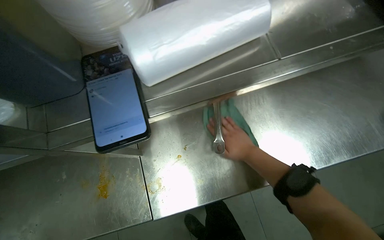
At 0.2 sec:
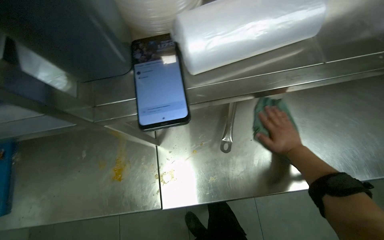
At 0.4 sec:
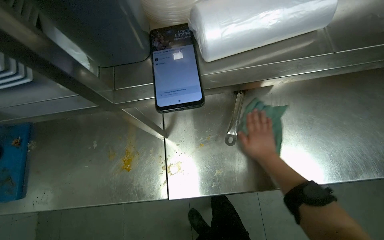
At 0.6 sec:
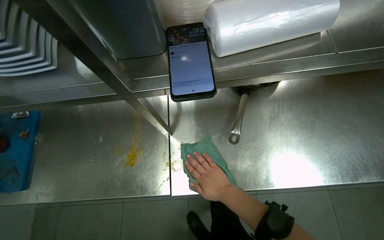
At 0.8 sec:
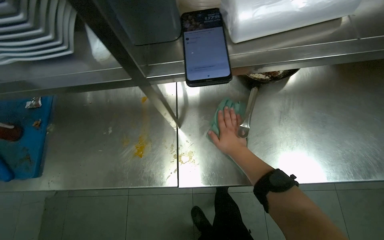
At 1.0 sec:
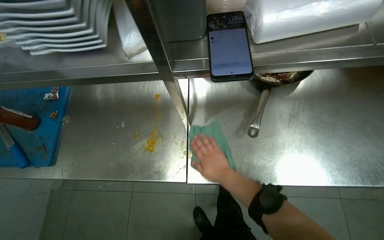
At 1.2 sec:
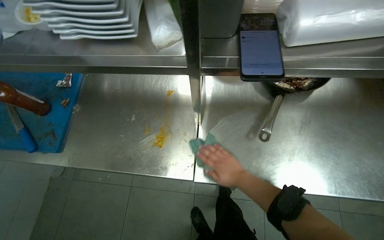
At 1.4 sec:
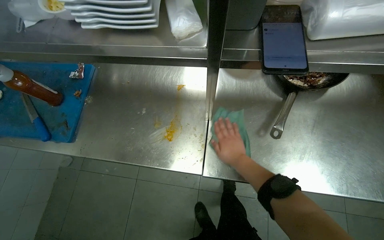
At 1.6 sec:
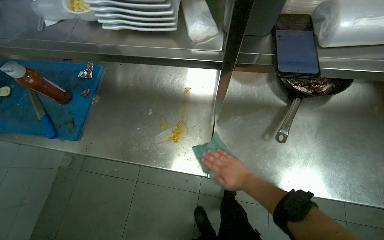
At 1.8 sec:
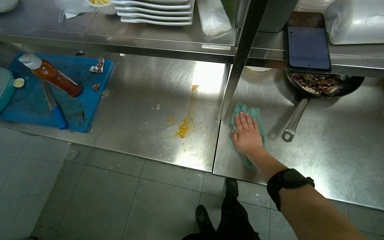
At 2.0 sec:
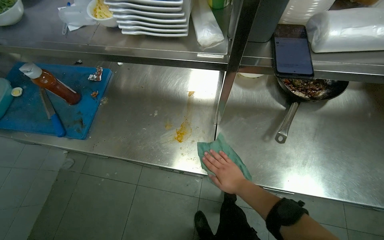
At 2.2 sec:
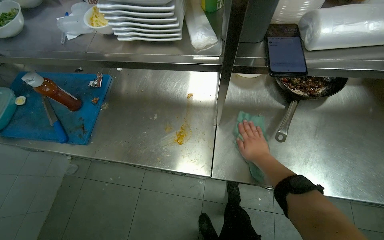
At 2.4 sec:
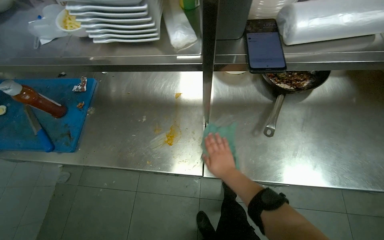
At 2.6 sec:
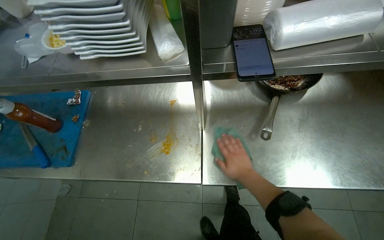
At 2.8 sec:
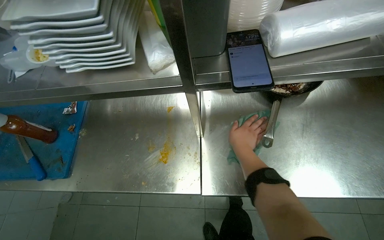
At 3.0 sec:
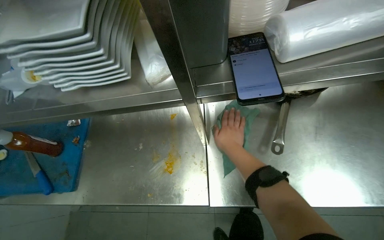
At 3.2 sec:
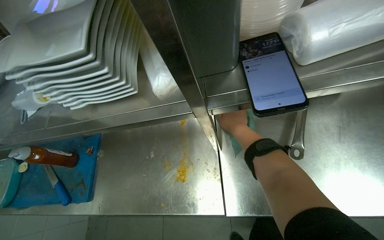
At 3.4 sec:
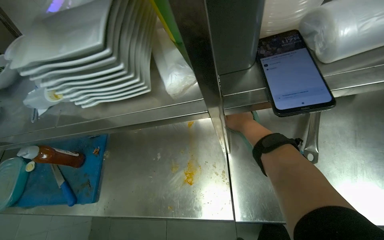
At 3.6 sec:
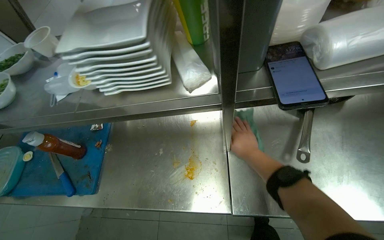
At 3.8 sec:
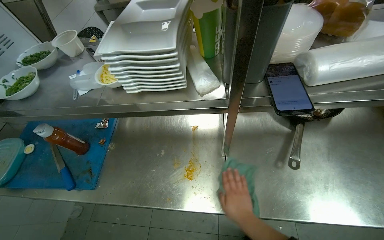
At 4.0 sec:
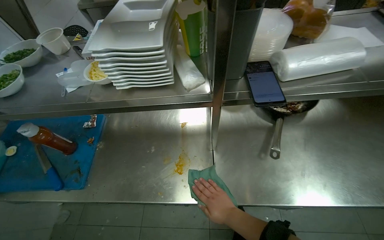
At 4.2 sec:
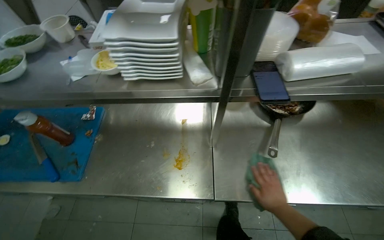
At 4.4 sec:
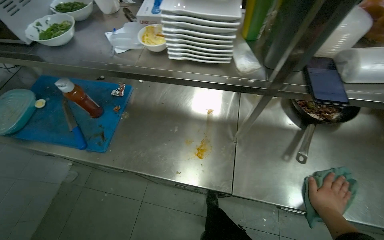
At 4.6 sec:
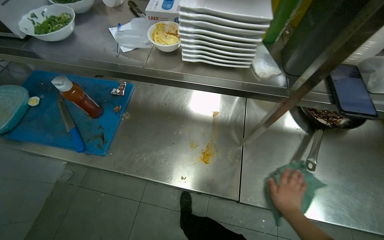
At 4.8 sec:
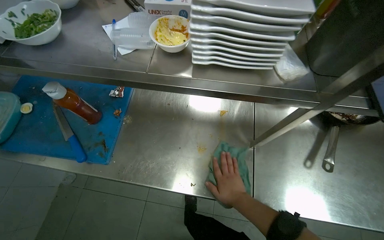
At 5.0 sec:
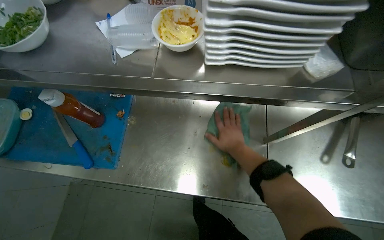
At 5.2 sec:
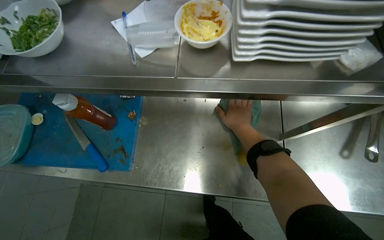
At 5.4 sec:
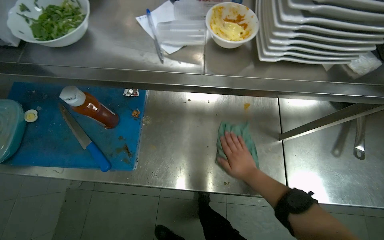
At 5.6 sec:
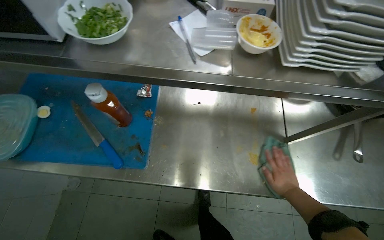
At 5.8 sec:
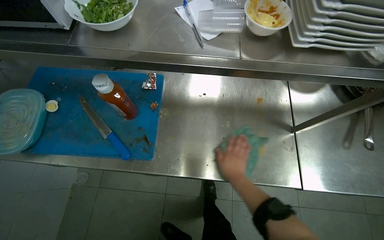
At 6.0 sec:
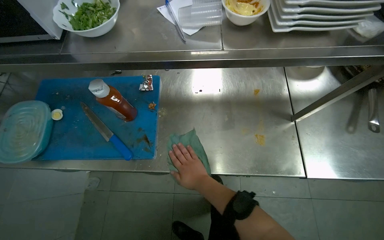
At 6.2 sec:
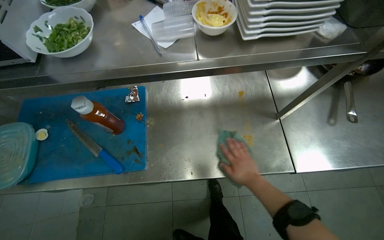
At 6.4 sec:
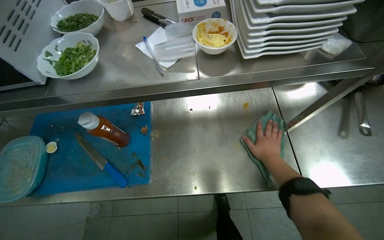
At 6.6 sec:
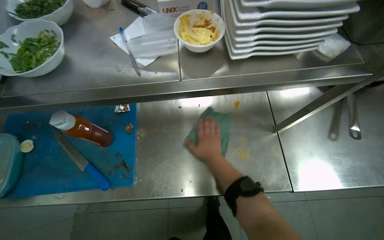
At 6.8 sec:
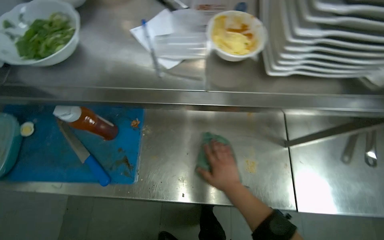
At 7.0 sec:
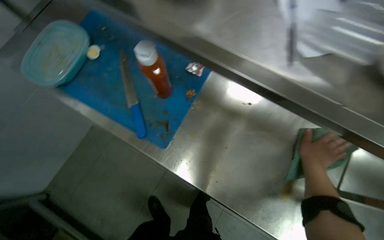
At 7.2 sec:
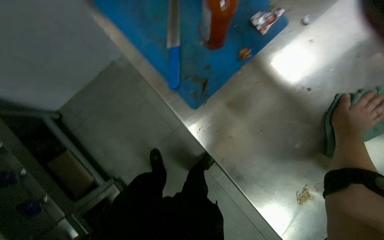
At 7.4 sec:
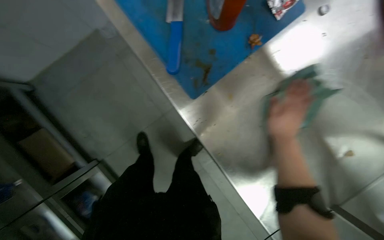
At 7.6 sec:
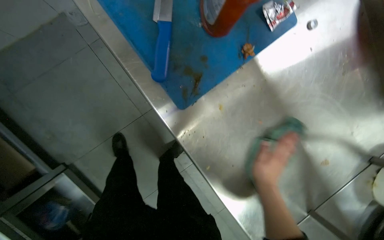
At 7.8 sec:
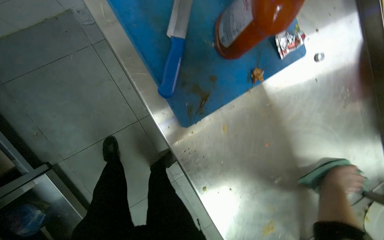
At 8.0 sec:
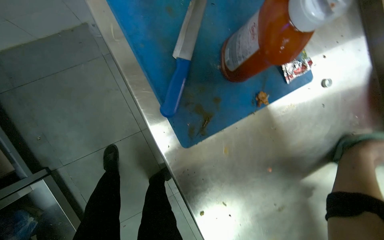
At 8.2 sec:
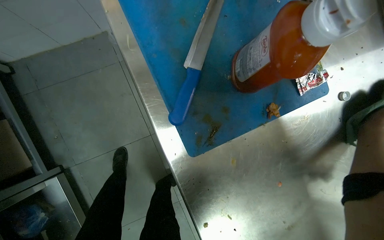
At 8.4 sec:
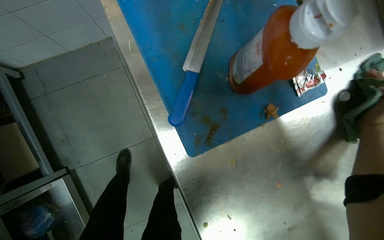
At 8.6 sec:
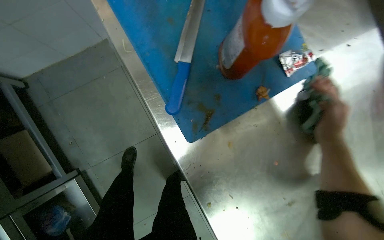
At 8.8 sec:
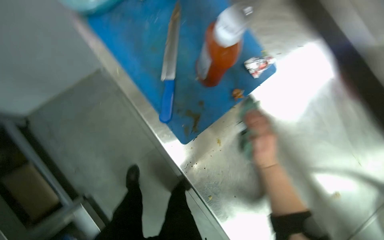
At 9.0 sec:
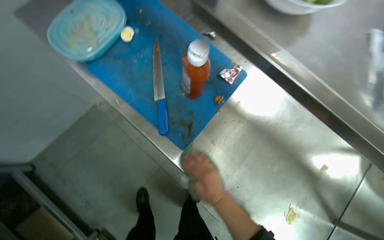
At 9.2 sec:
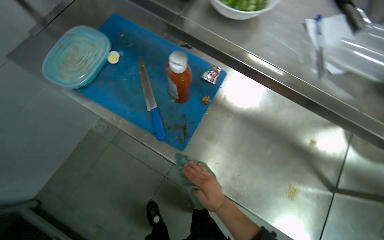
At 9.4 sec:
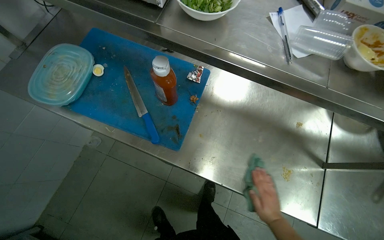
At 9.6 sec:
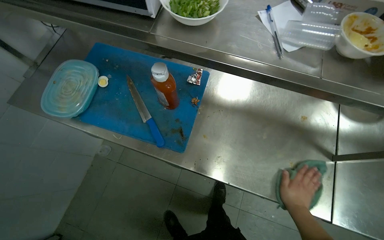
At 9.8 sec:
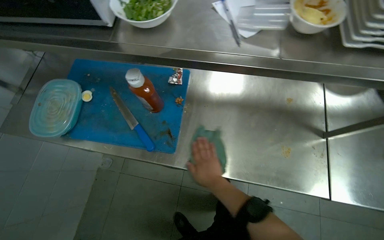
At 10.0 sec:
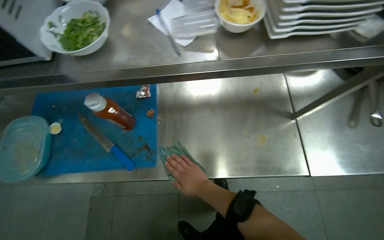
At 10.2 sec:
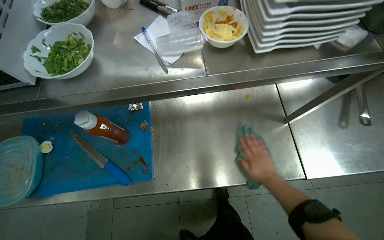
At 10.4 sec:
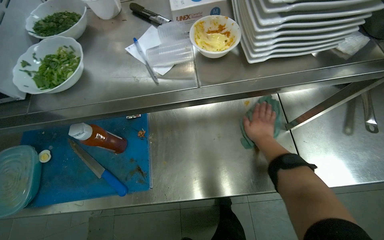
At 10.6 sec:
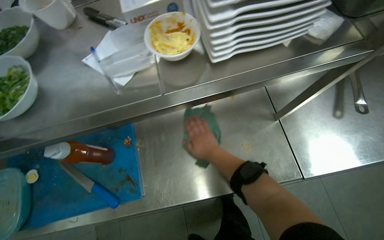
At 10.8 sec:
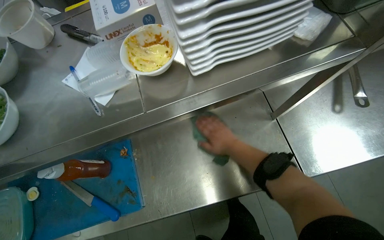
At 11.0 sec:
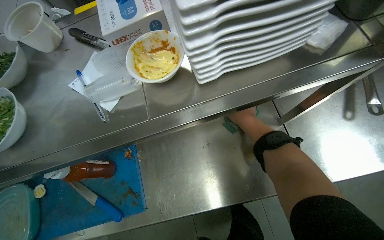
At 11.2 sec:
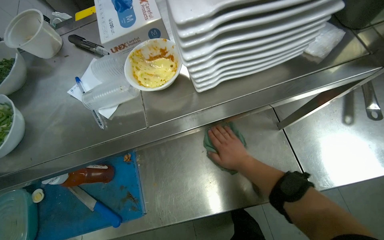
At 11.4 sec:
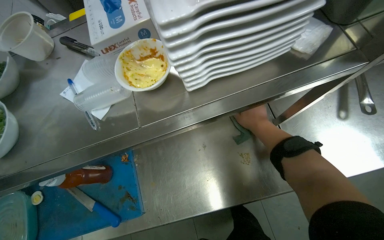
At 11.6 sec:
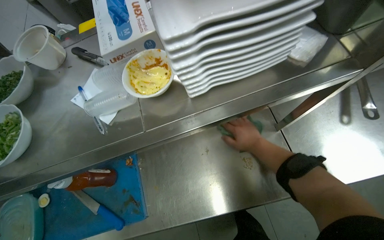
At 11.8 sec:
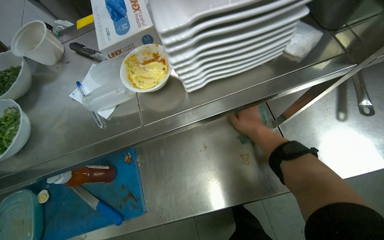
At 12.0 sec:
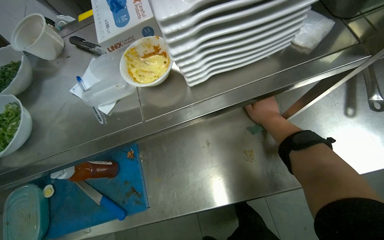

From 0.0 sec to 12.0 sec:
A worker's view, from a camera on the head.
Job: cleaning kitchen.
The whole recording: Wiping kitchen counter. The worker wipes the stainless steel kitchen counter with a green cloth.
From 0.0 sec to 1.6 sec: The right hand is displaced down the picture by some 15 cm, and moves some 5 cm to the right and comes back.
From 1.6 sec to 3.0 sec: The right hand goes up and down the picture, approximately 10 cm each way, reversing 2 times.
From 3.0 sec to 4.4 sec: The right hand shifts approximately 25 cm to the right and down the picture.
From 4.4 sec to 6.0 sec: The right hand moves left and right over approximately 40 cm, changing direction 2 times.
From 6.0 sec to 7.6 sec: The camera pitches downward, by approximately 30 degrees. Everything in view rotates approximately 50 degrees clockwise.
From 7.6 sec to 9.0 sec: The view tips upward by approximately 20 degrees.
From 9.0 sec to 10.4 sec: The scene turns roughly 50 degrees counterclockwise in the picture.
From 10.4 sec to 12.0 sec: The right hand reaches about 10 cm to the left, then returns.

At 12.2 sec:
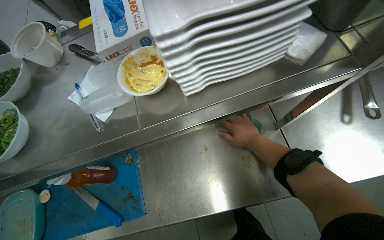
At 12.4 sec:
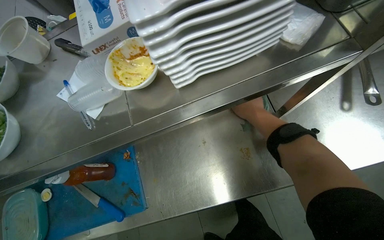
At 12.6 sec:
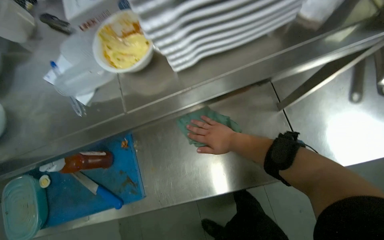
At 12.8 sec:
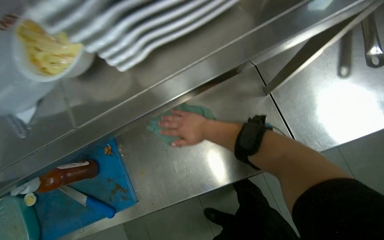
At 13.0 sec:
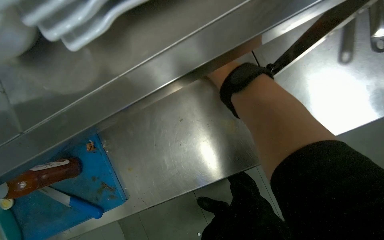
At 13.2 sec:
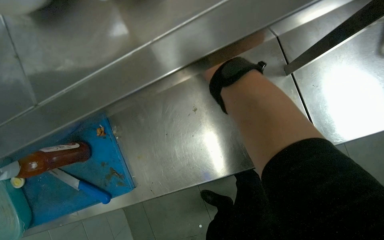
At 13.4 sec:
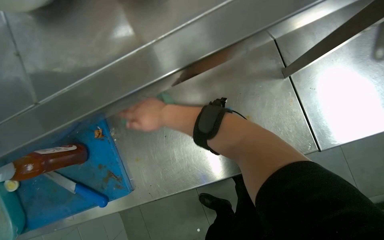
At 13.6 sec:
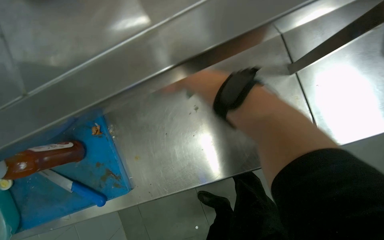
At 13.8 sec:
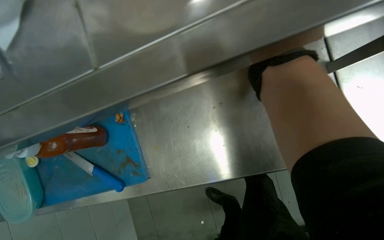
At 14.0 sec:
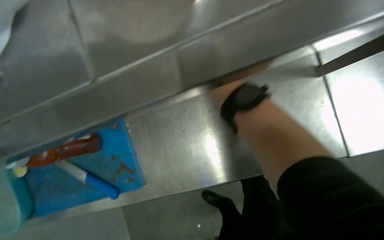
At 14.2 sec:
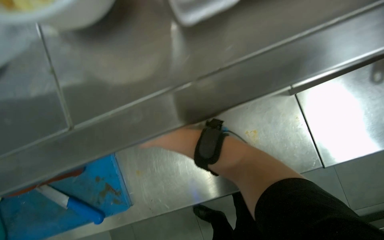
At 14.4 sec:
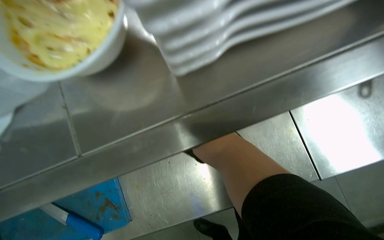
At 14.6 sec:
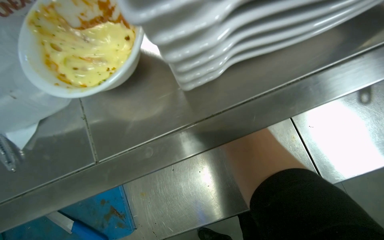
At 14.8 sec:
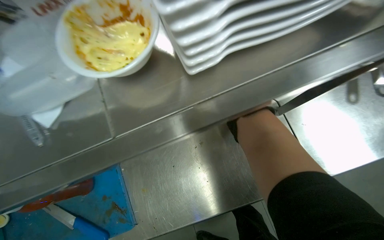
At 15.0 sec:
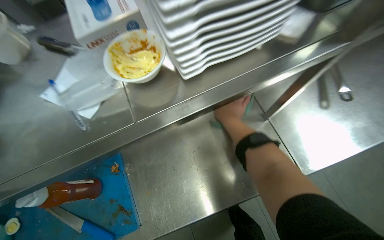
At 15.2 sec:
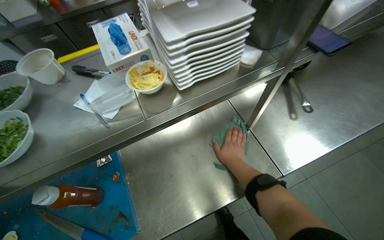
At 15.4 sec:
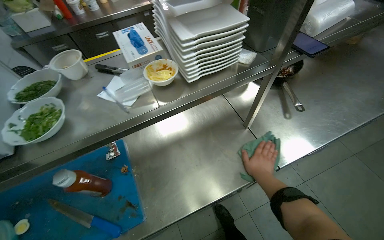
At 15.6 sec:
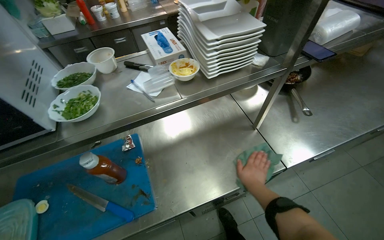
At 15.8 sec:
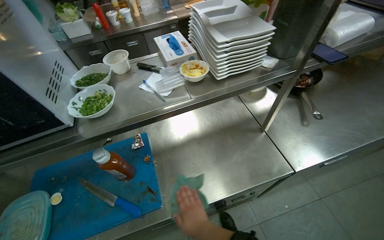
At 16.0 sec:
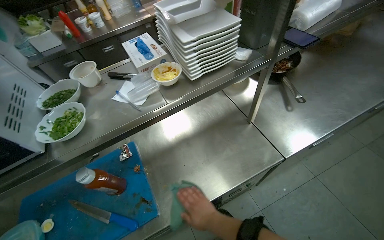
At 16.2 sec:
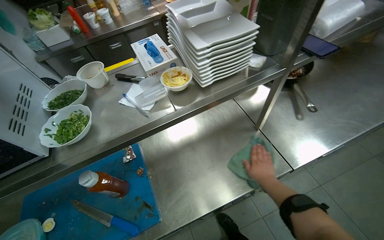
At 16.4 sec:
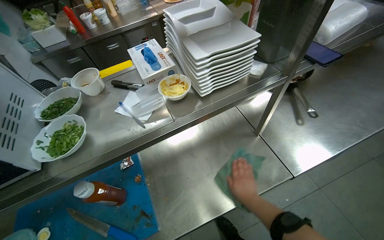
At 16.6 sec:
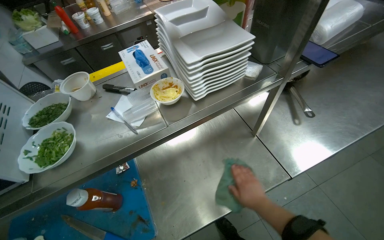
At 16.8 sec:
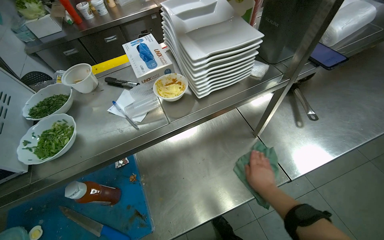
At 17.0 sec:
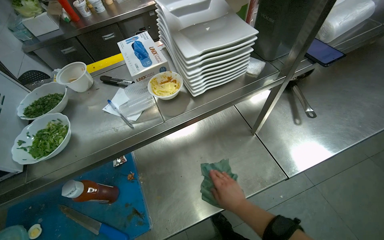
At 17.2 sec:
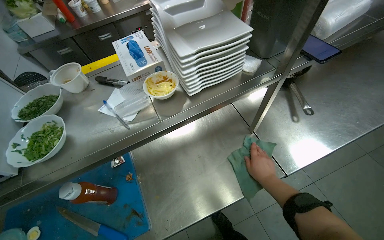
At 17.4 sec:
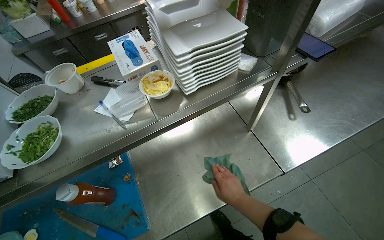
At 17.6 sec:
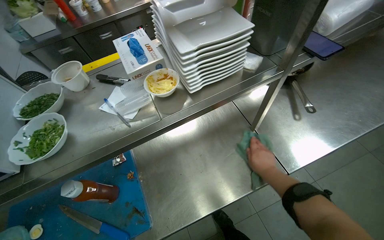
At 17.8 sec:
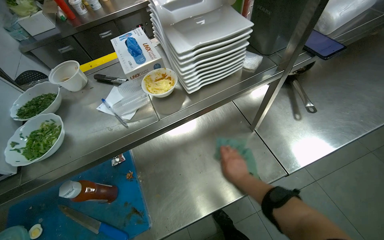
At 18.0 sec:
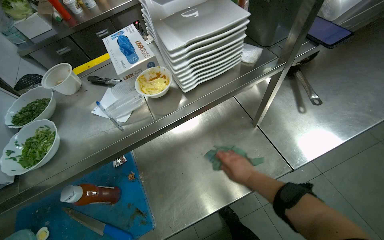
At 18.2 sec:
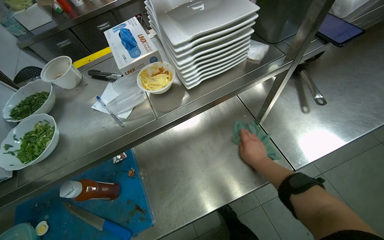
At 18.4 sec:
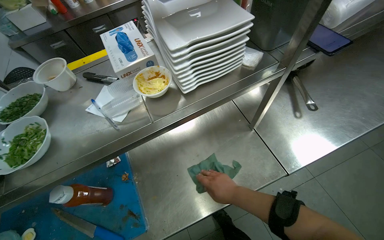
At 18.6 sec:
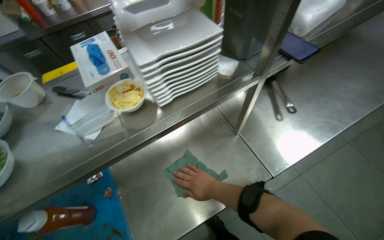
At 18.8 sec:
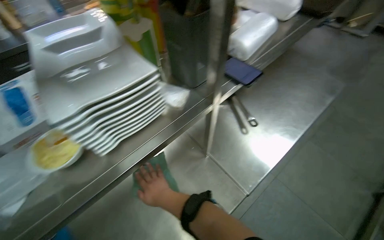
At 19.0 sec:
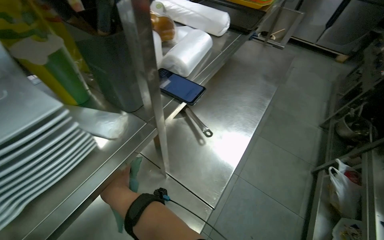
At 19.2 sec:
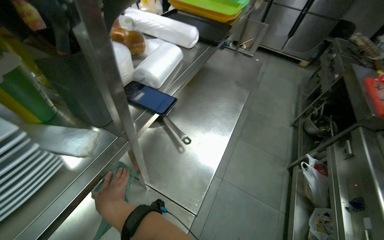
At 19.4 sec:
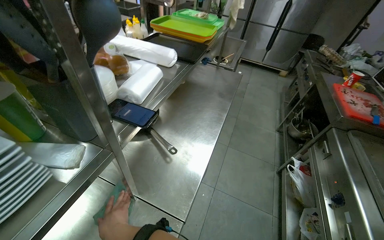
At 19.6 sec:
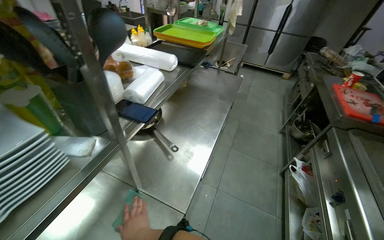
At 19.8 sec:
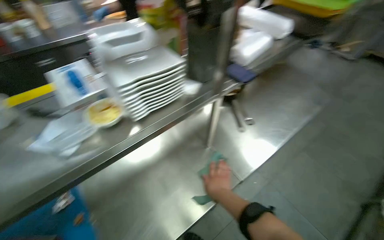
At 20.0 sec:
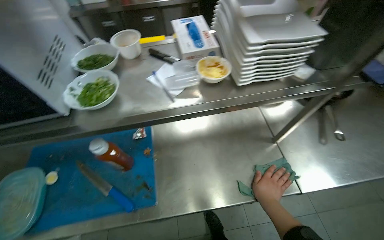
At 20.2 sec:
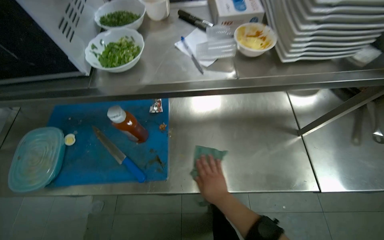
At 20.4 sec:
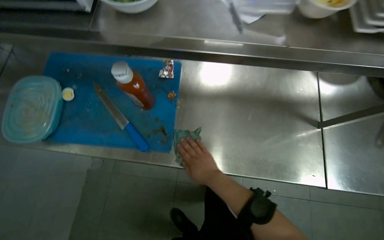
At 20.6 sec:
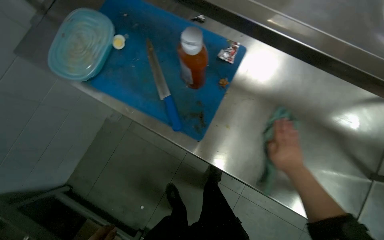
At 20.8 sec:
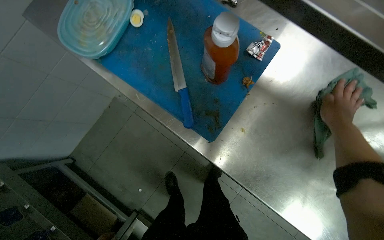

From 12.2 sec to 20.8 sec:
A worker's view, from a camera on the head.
Job: cleaning kitchen.
The whole recording: Wiping kitchen counter. The worker wipes the stainless steel kitchen counter with a green cloth.
From 12.2 sec to 13.6 sec: The camera pitches downward, by some 15 degrees.
From 13.6 sec to 15.0 sec: The view tilts about 20 degrees upward.
From 18.0 sec to 19.4 sec: The head rotates approximately 45 degrees to the right. The wearer looks approximately 15 degrees further upward.
From 19.4 sec to 20.8 sec: The camera travels about 60 cm. The wearer looks some 100 degrees further to the left. The view tips downward by approximately 40 degrees.
